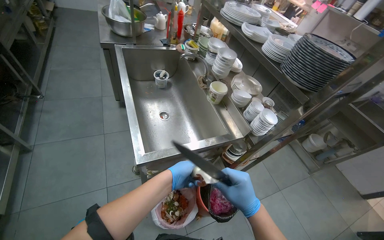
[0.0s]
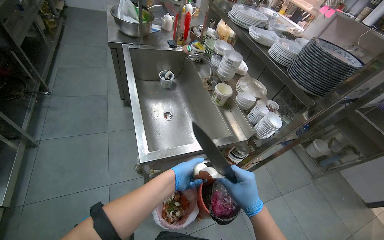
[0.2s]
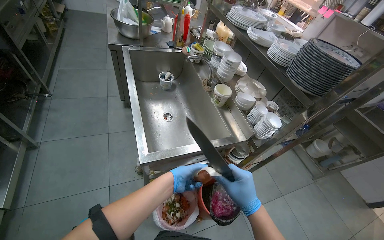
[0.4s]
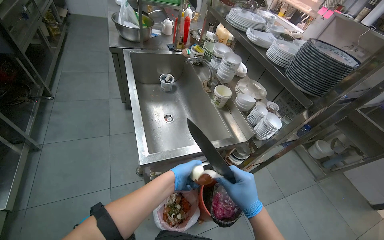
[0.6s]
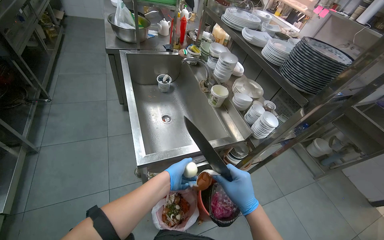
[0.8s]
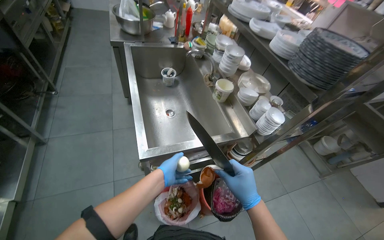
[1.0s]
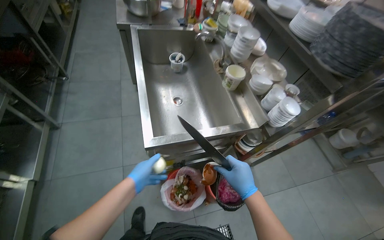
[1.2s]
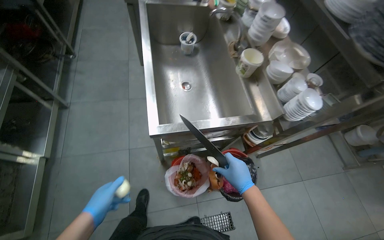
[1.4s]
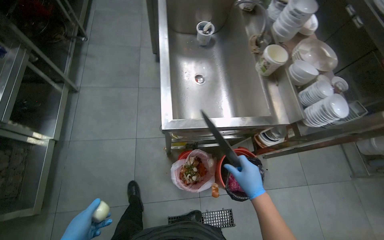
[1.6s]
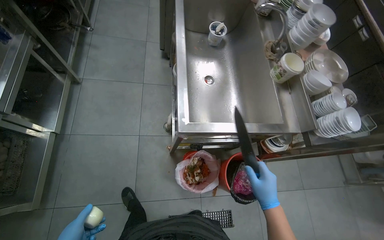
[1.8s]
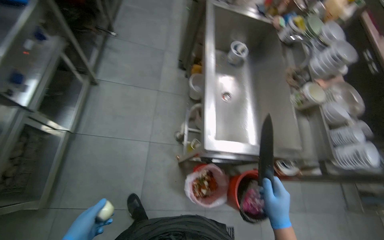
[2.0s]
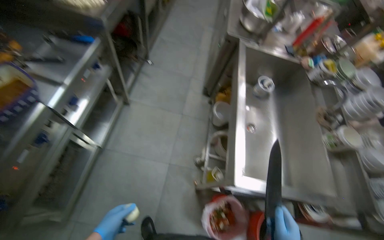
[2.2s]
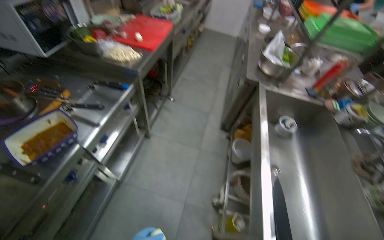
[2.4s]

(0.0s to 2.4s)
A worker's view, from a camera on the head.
Job: cooking food.
The whole recording: Preparing onions. The worker takes the onion from below and prepares it.
0.0s - 1.2s: The left hand shifts roughly 10 cm to the left.
1.2s - 2.4s: The camera travels some 60 cm. The scene rotates clockwise by approximately 25 degrees.

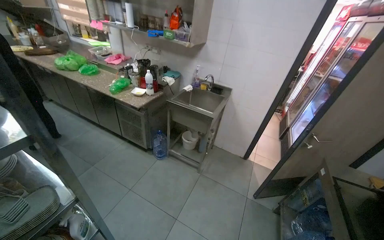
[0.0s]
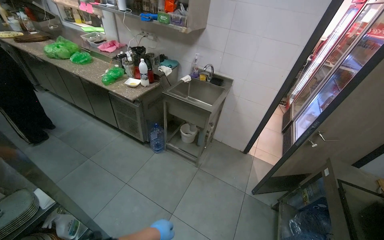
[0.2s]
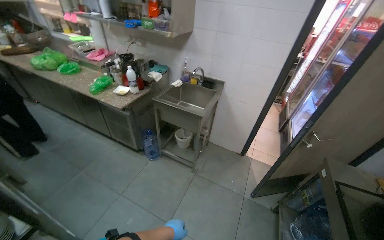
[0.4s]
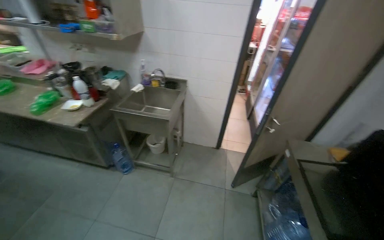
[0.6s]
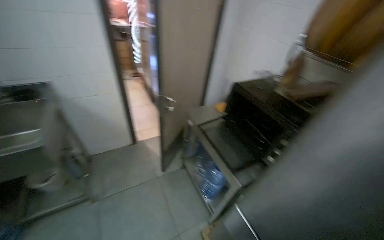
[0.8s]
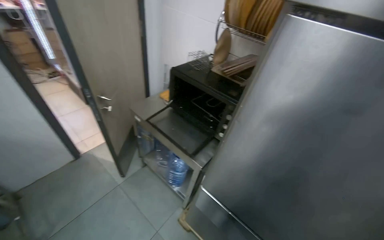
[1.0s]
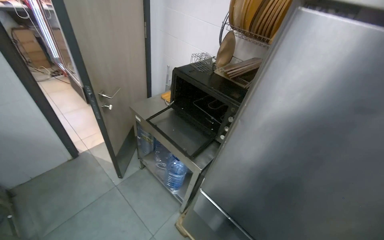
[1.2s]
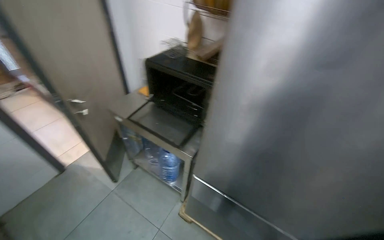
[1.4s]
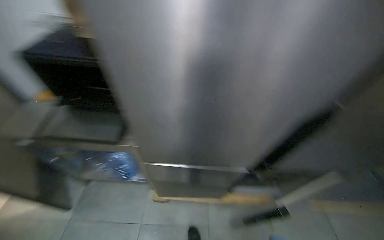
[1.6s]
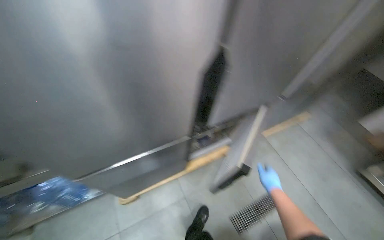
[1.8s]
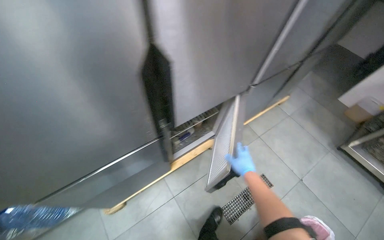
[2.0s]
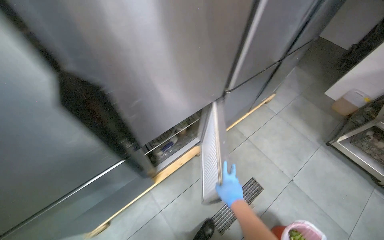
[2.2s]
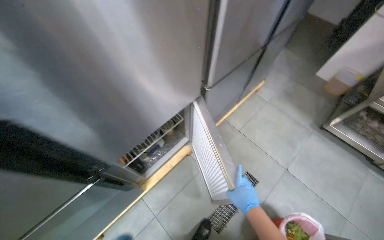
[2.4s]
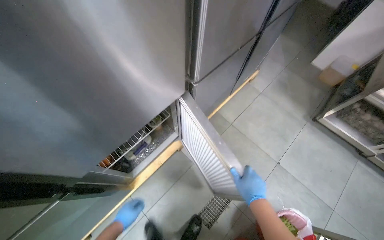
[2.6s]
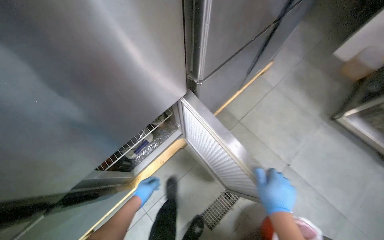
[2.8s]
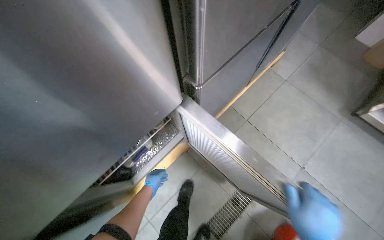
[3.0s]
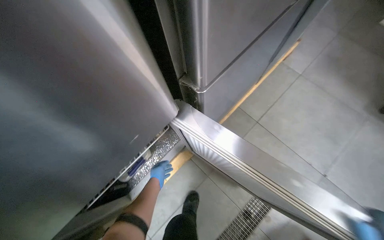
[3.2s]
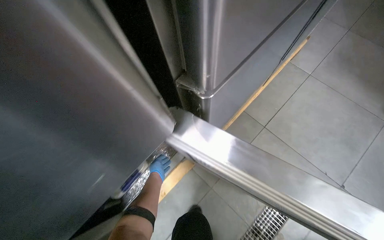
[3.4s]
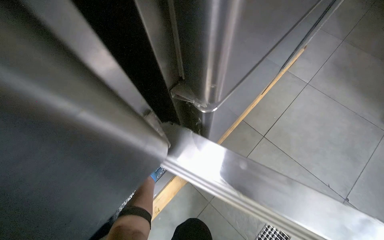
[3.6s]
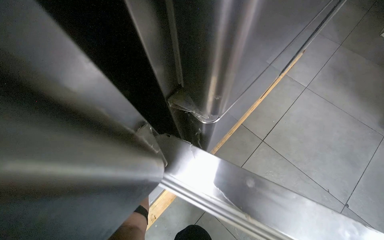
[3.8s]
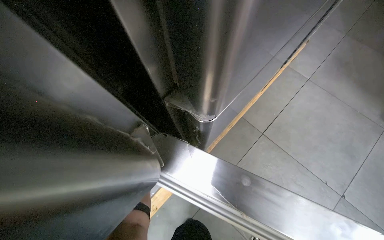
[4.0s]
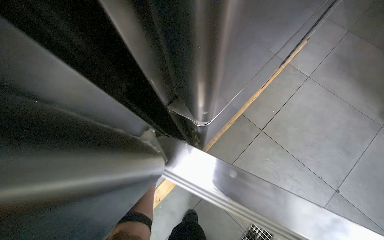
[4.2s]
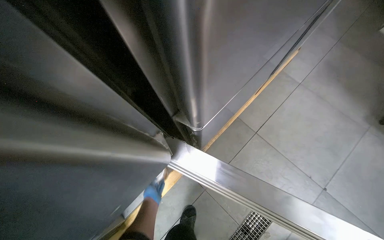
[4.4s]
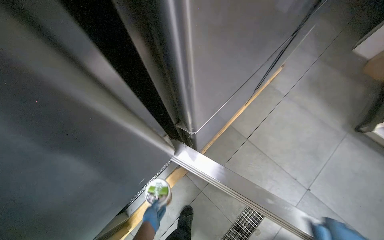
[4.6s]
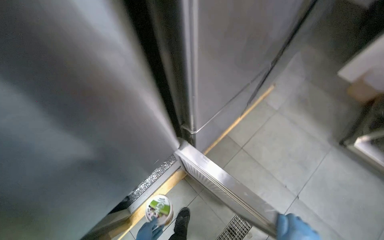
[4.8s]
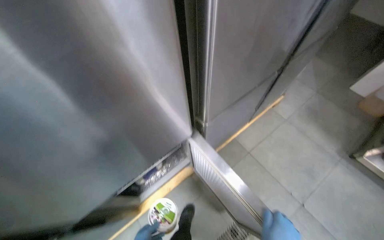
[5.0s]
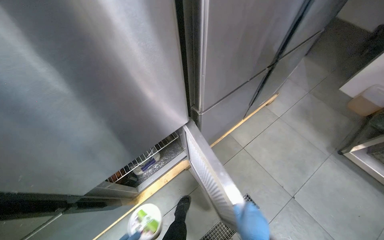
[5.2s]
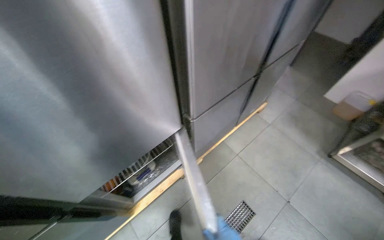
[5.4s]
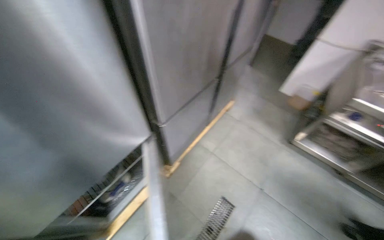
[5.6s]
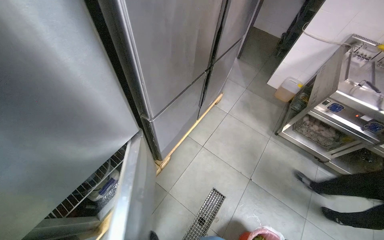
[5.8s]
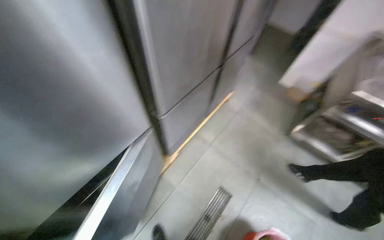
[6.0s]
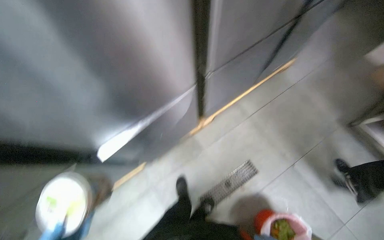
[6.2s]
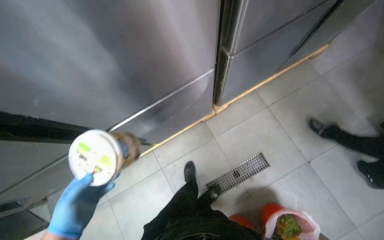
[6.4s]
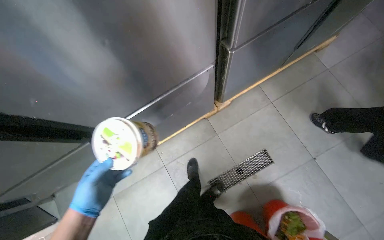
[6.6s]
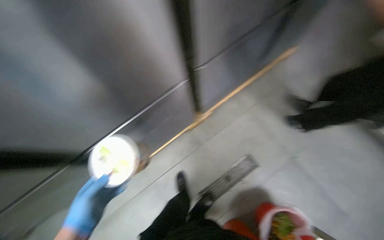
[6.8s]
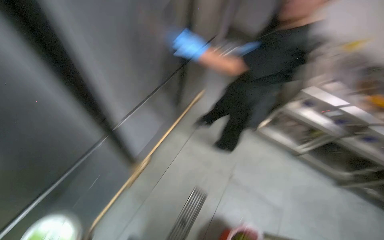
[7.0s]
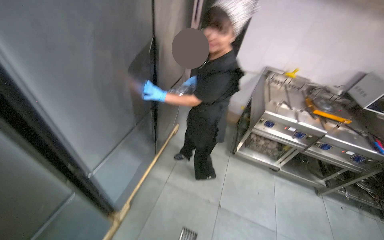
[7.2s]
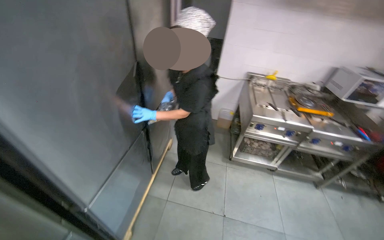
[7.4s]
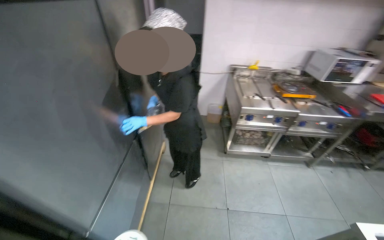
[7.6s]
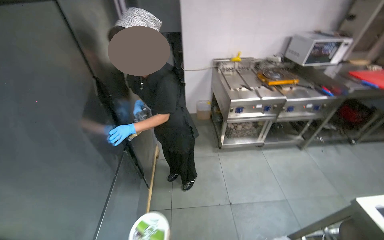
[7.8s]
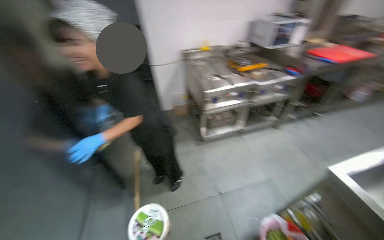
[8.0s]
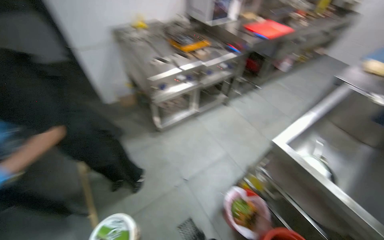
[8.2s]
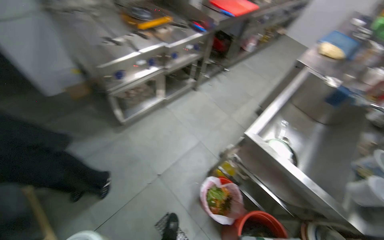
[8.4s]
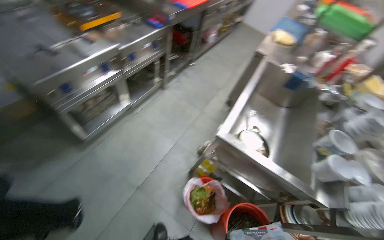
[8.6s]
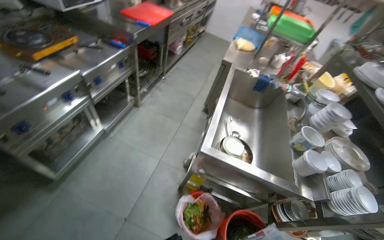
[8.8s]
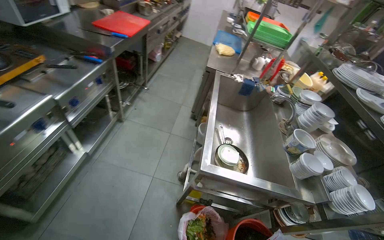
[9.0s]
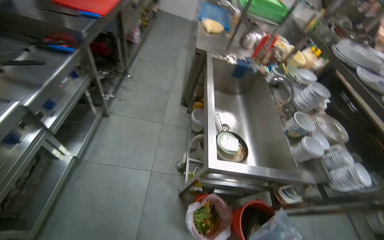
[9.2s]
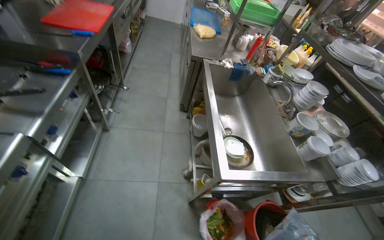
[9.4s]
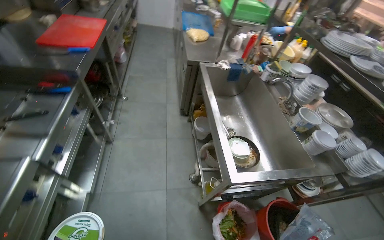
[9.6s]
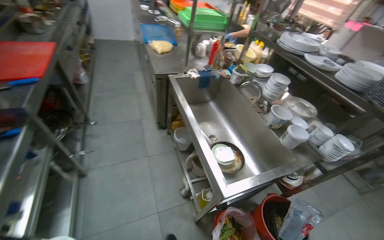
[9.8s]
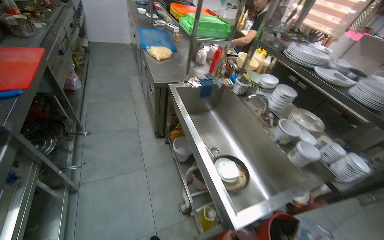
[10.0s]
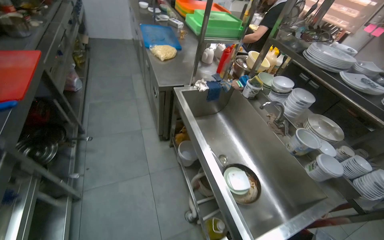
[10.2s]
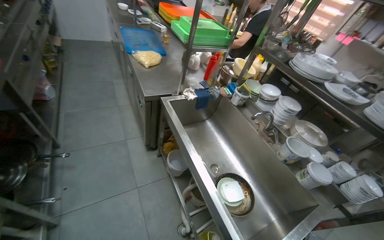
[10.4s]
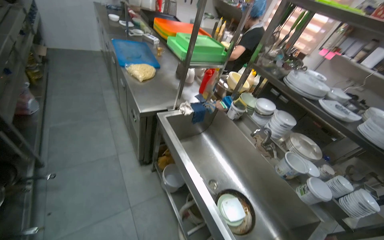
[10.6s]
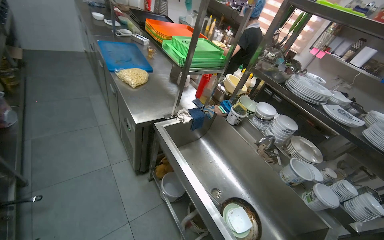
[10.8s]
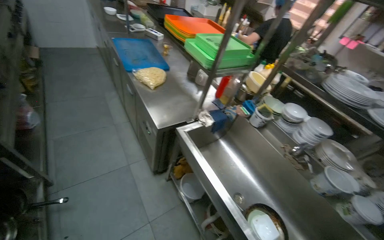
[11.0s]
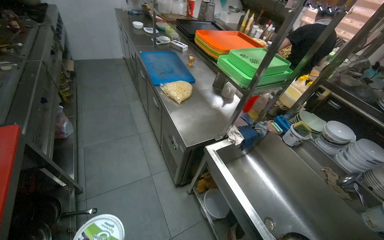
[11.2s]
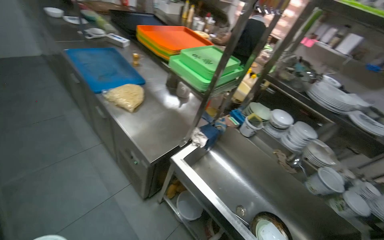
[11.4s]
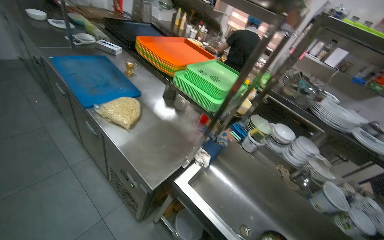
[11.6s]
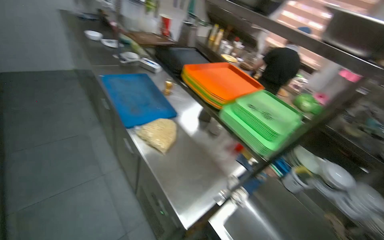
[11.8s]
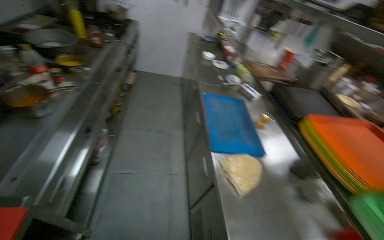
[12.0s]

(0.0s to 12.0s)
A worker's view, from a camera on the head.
Job: preparing food.
The whole recording: Adding product from refrigerator into meal. The worker takes a product from the refrigerator and mixes it into the meal.
0.0s - 1.6s: The head rotates some 115 degrees to the right. The wearer looks approximately 25 degrees further downward.
1.6s - 3.0s: The wearer moves approximately 80 cm. The view tips downward by about 20 degrees.
4.4s - 6.0s: The camera is carried roughly 50 cm. The camera pitches upward, by roughly 15 degrees.
6.0s - 7.6s: The wearer looks roughly 35 degrees further to the right. The camera pitches upward, by about 15 degrees.
7.6s - 9.0s: The camera is carried about 60 cm. The head rotates approximately 85 degrees to the right. The view tips downward by roughly 15 degrees.
9.0s - 10.4s: The camera travels roughly 60 cm. The wearer's head swings some 35 degrees to the right.
10.4s - 12.0s: The camera travels roughly 1 m. The wearer looks some 20 degrees further to the left.

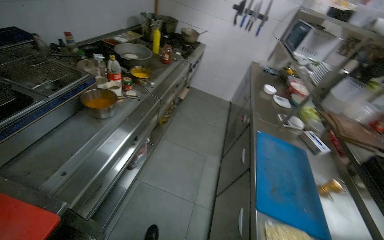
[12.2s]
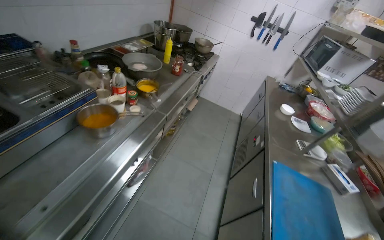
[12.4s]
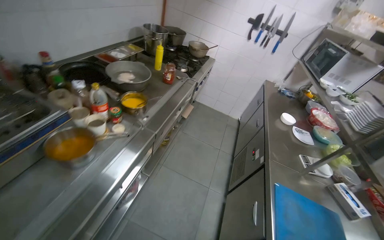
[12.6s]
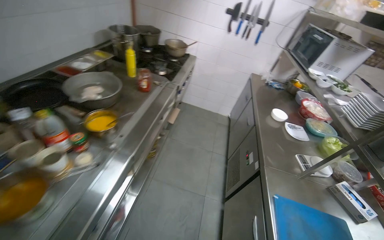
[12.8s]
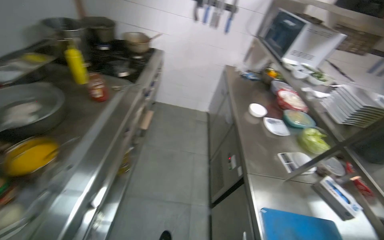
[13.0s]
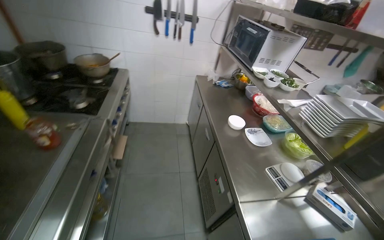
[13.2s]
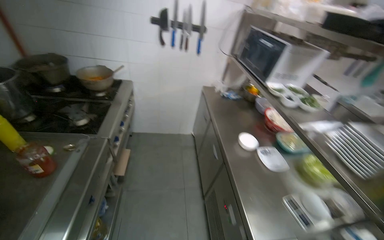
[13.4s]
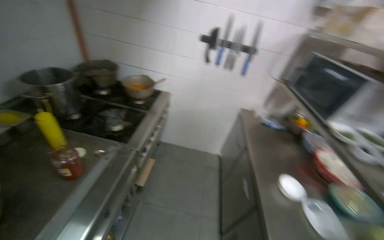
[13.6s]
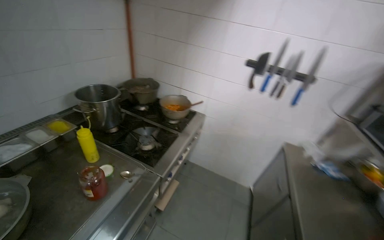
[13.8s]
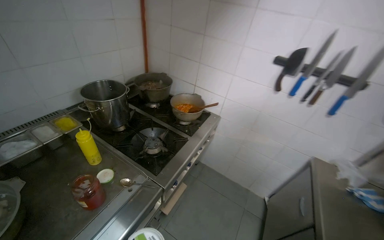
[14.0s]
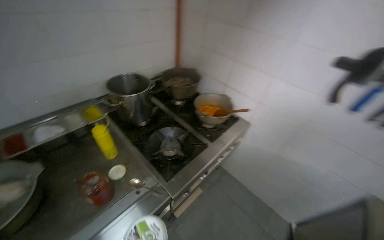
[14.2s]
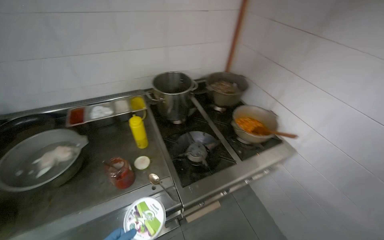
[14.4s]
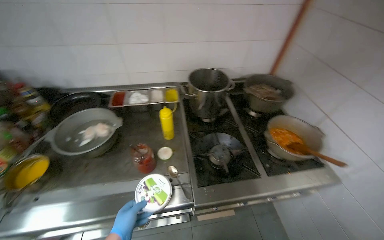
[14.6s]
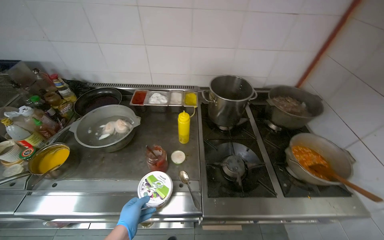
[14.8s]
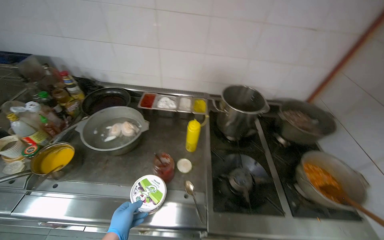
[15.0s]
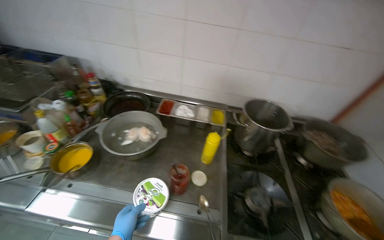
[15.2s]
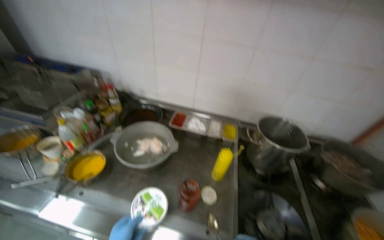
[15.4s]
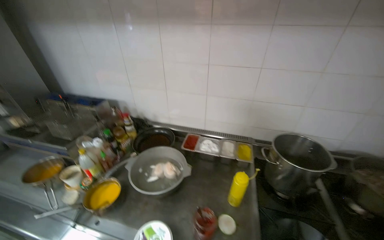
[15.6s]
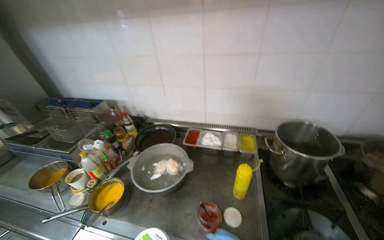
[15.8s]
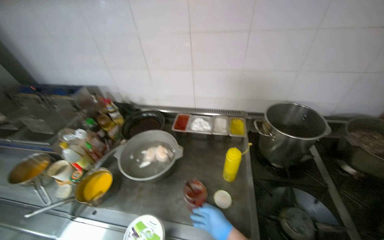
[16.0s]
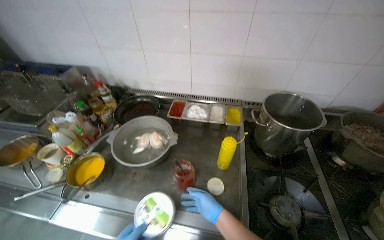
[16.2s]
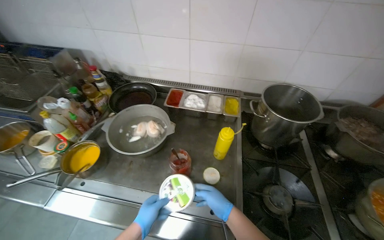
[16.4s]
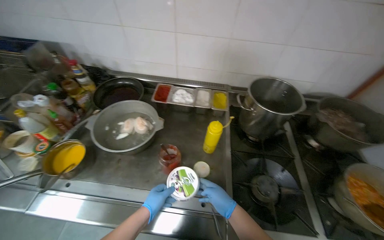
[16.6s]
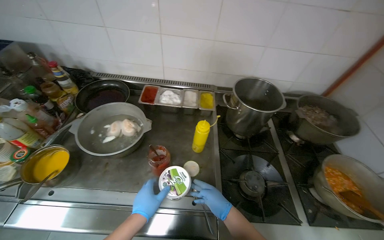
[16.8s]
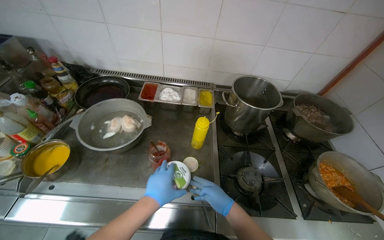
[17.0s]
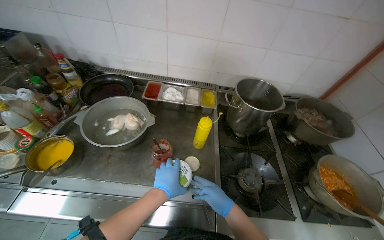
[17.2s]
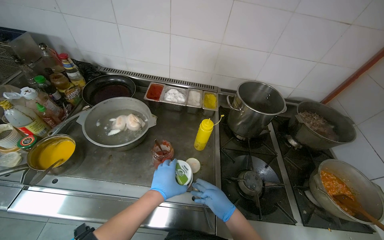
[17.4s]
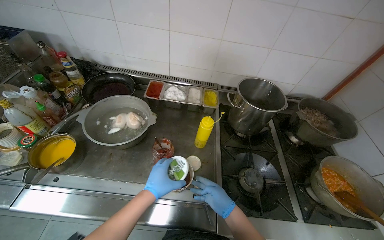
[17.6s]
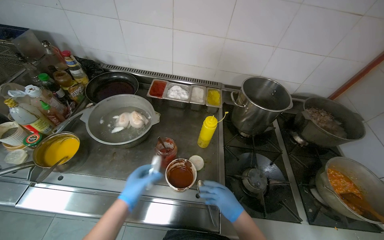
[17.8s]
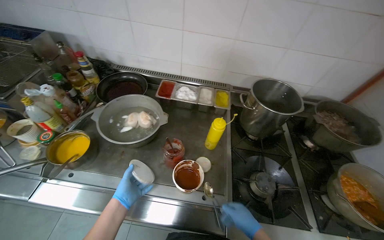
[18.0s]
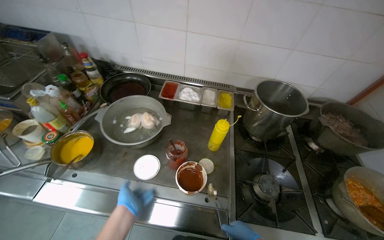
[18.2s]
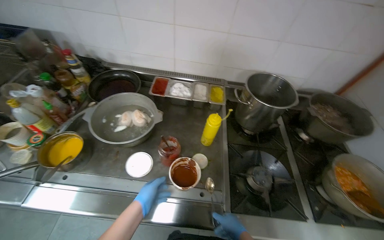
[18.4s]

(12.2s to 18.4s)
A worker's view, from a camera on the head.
Job: preparing food.
The whole recording: Adding product from refrigerator into meal. The worker takes a product from the refrigerator and mixes it into the meal.
12.2s - 13.8s: The camera travels some 1.5 m.
13.8s - 15.4s: The wearer looks roughly 80 degrees further to the left.
16.8s - 18.4s: The right hand heads down the picture, covering roughly 10 cm.
